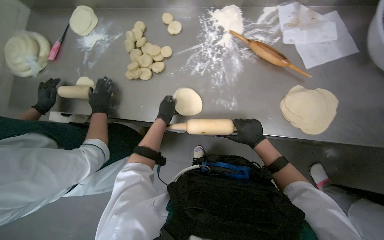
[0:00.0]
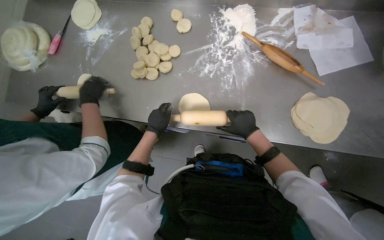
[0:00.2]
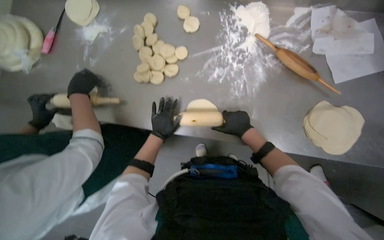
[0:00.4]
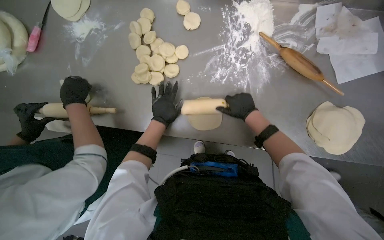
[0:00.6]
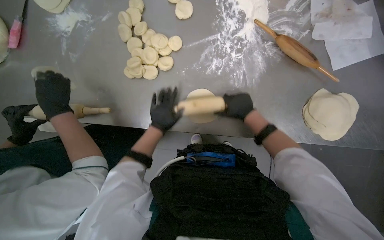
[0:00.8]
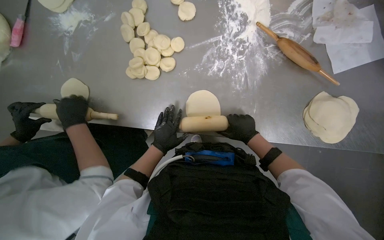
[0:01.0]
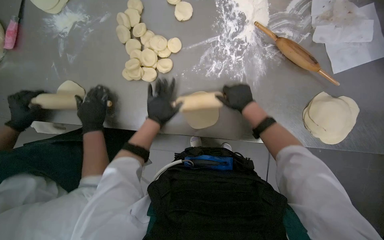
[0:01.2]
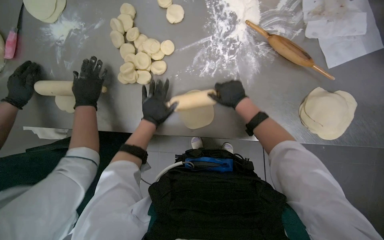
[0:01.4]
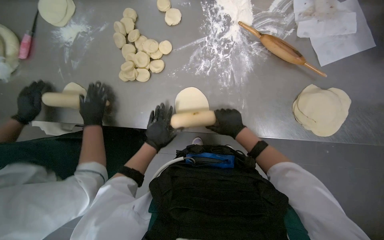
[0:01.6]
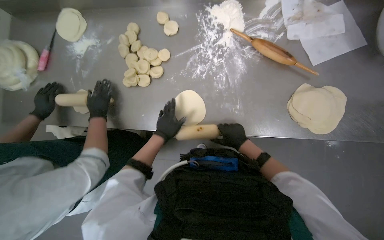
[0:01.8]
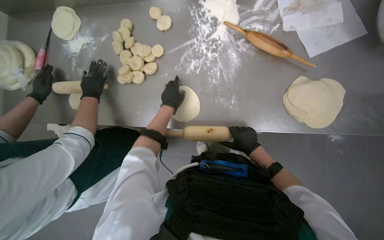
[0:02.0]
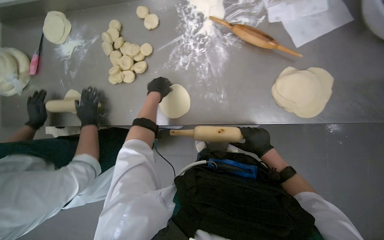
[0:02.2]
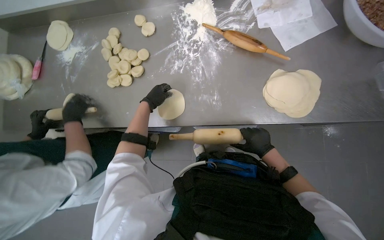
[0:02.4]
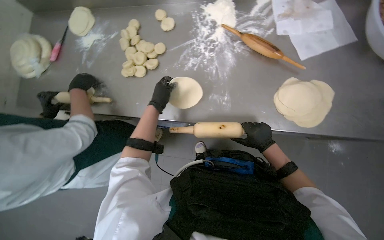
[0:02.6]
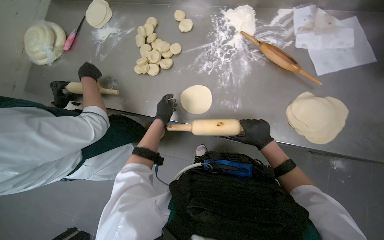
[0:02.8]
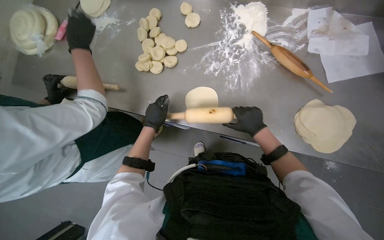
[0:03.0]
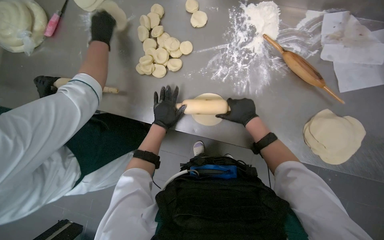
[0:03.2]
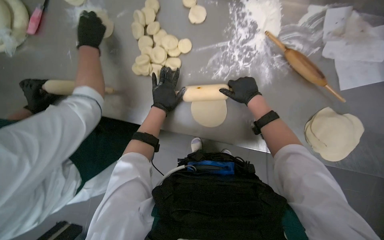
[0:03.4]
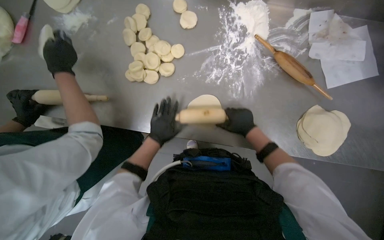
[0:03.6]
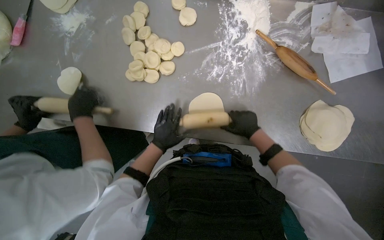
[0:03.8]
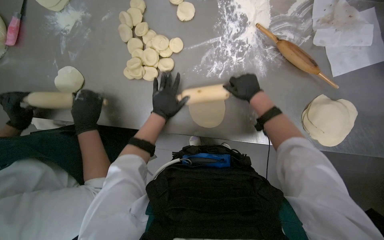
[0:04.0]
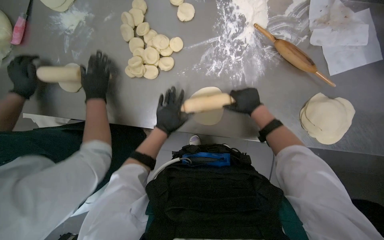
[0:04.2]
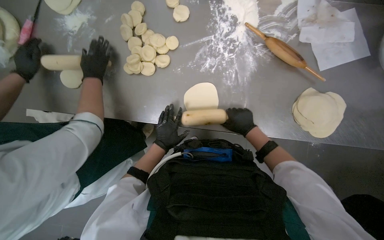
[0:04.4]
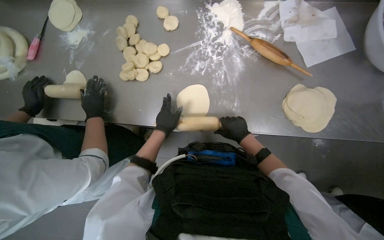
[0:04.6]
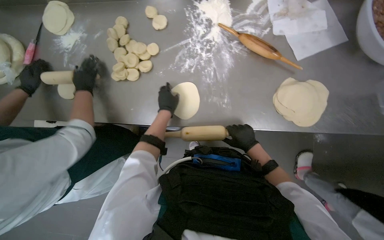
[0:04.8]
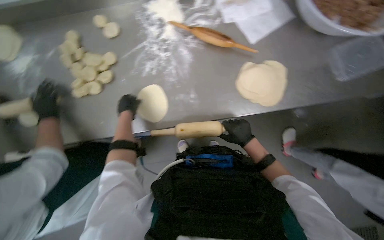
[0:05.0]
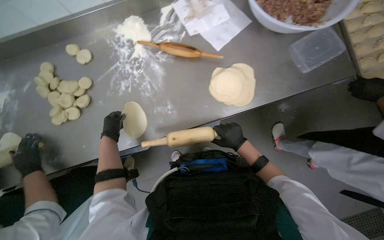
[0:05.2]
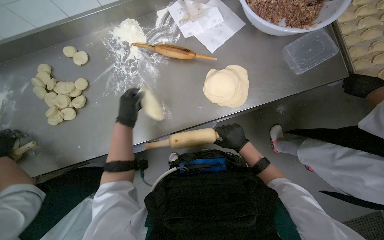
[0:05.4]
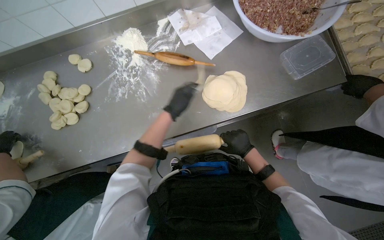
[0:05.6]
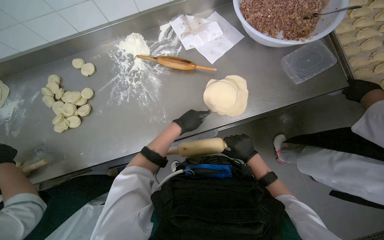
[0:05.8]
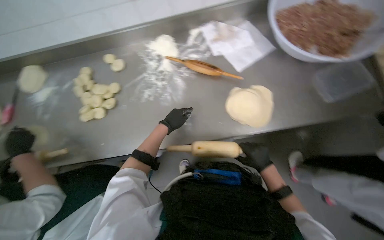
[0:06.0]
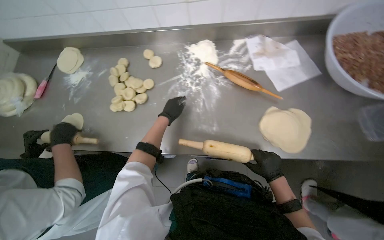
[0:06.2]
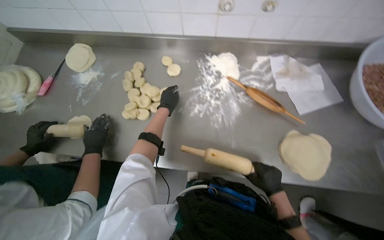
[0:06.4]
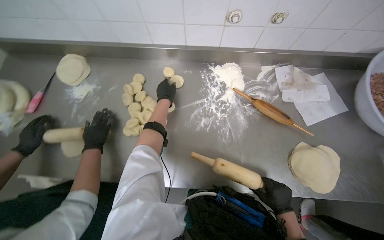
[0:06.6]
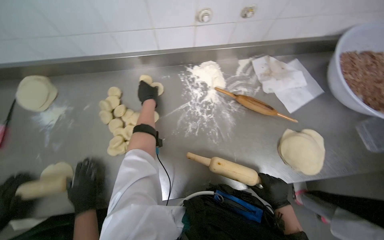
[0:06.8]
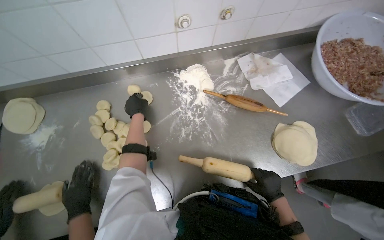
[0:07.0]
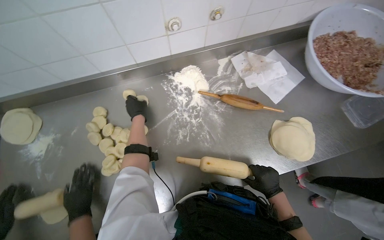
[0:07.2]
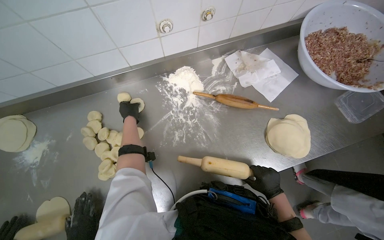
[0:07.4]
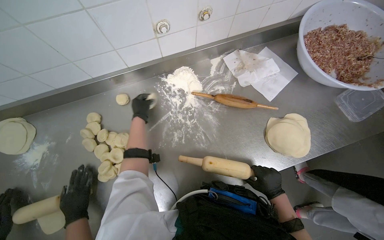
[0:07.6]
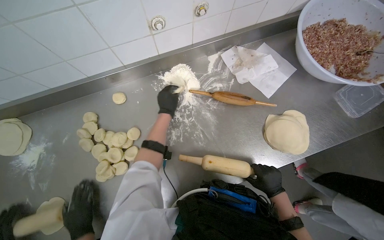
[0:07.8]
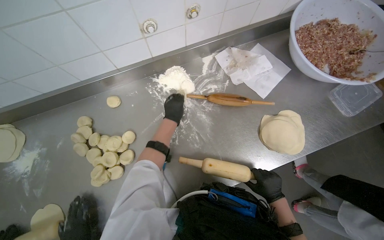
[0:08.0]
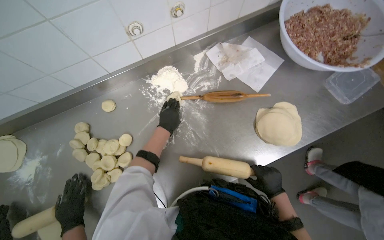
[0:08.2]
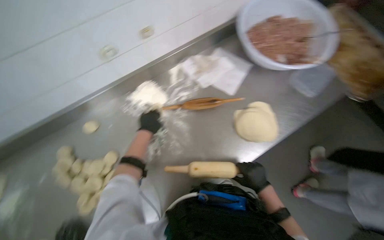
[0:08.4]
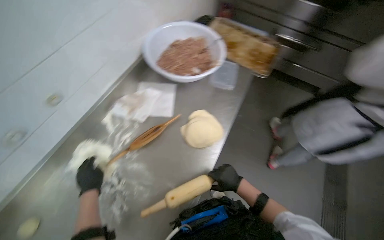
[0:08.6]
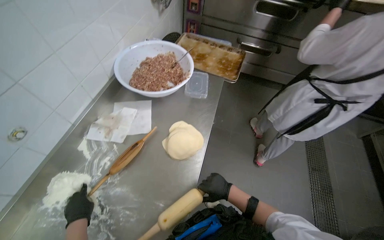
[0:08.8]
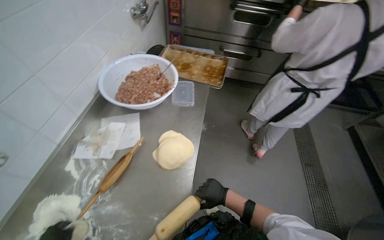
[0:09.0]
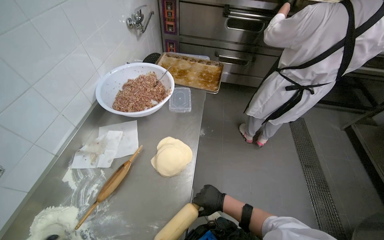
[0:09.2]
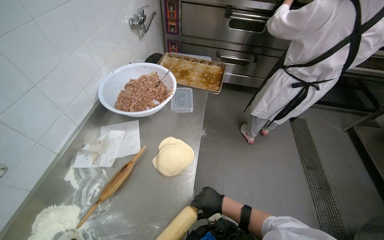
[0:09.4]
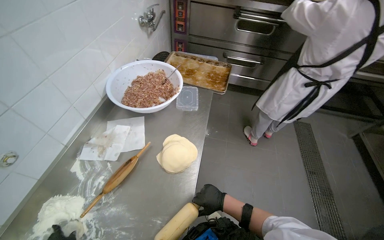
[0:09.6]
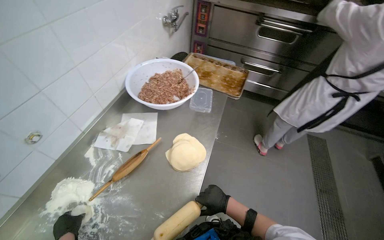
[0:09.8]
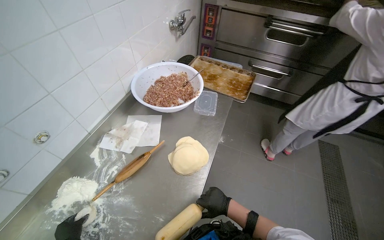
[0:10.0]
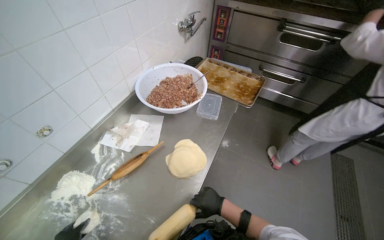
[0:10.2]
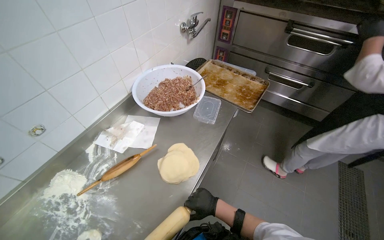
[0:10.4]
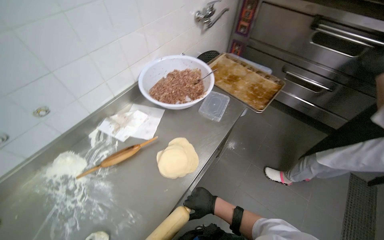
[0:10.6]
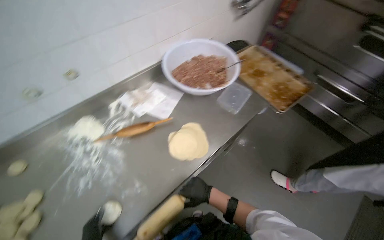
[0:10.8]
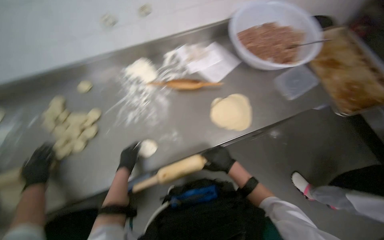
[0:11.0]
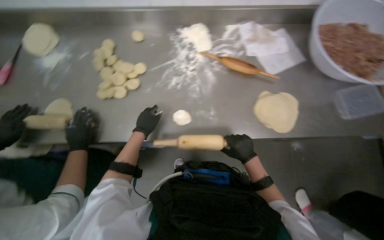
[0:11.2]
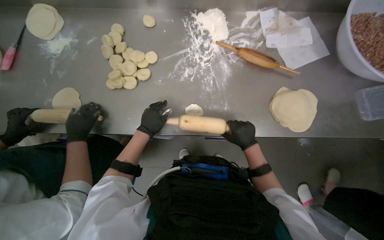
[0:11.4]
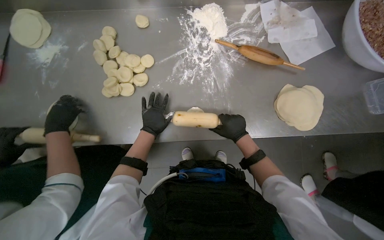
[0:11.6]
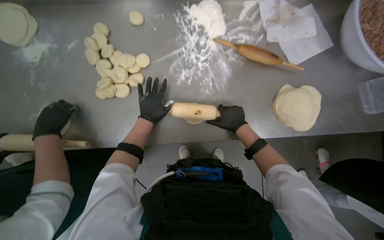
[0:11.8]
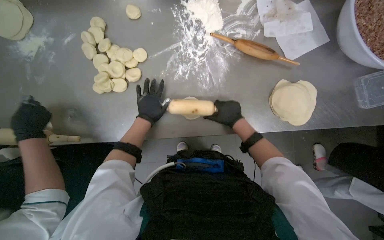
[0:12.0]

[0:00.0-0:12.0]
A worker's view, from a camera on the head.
Job: preparing food.
The whole recording: Rolling dough circles. The worker uses a rolling pin to flatten small dough circles on the metal table.
0:00.0 to 0:01.6: The right hand moves up and down the picture over roughly 15 cm, changing direction 3 times.
0:01.6 to 0:03.0: The left hand reaches about 15 cm up the picture, then returns.
0:03.0 to 0:04.4: The right hand moves up and down the picture over roughly 15 cm, changing direction 3 times, while the left hand moves up and down the picture over about 15 cm, changing direction 3 times.
0:06.0 to 0:07.6: The left hand moves to the left, about 25 cm.
0:07.6 to 0:09.0: The wearer looks roughly 60 degrees further to the right. The wearer looks about 20 degrees further upward.
0:09.0 to 0:10.4: The head turns to the left by some 20 degrees.
0:10.4 to 0:12.0: The wearer looks roughly 60 degrees further to the left. The wearer looks approximately 35 degrees further downward.

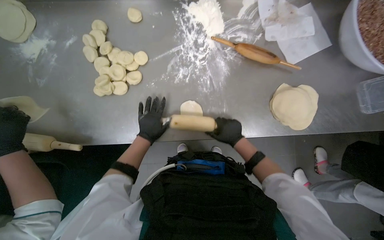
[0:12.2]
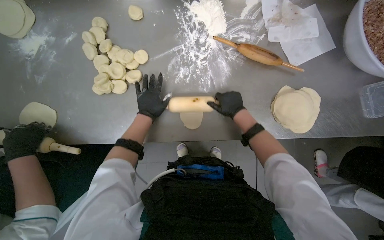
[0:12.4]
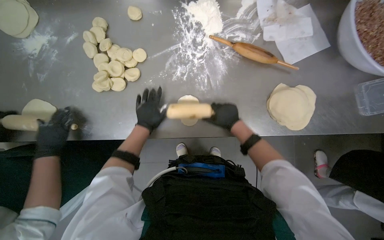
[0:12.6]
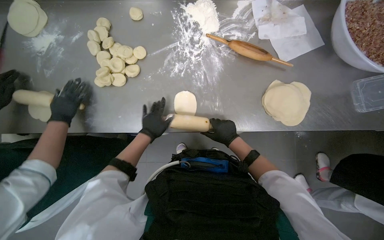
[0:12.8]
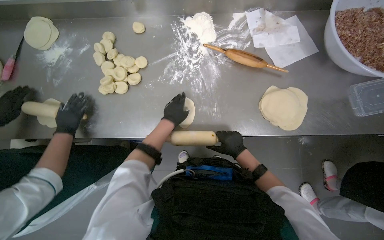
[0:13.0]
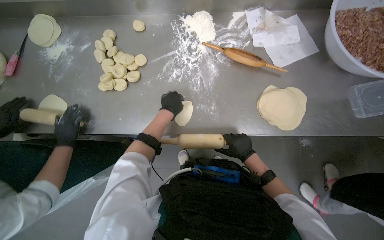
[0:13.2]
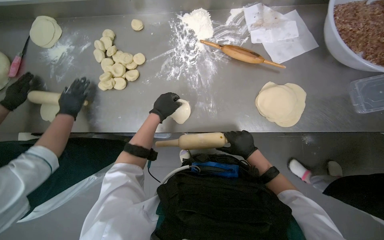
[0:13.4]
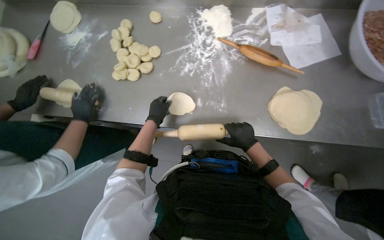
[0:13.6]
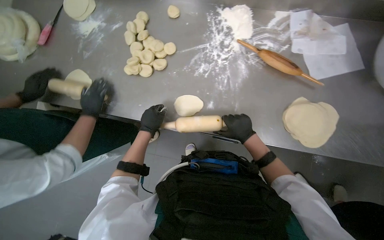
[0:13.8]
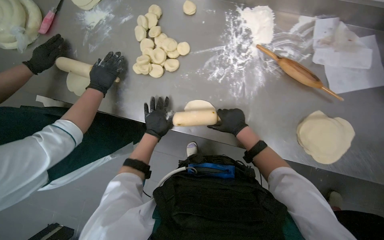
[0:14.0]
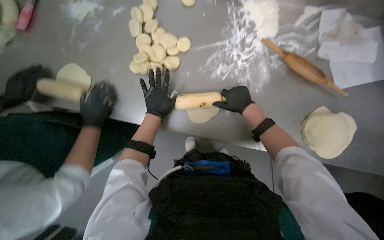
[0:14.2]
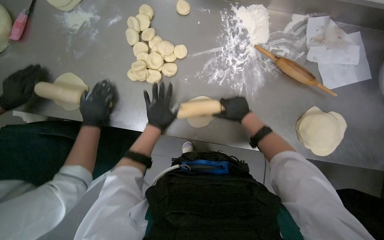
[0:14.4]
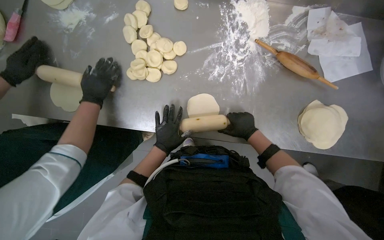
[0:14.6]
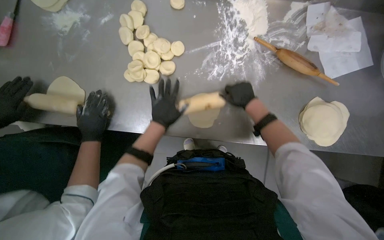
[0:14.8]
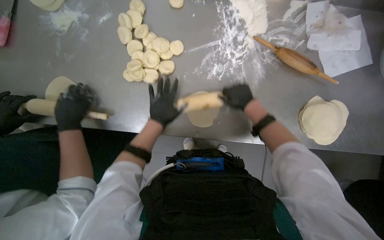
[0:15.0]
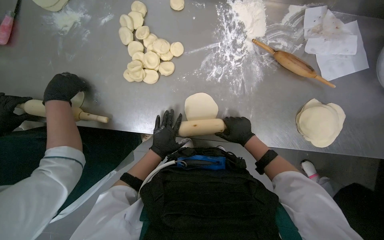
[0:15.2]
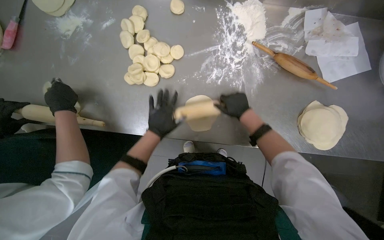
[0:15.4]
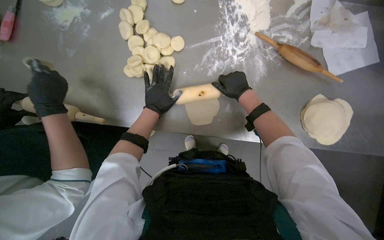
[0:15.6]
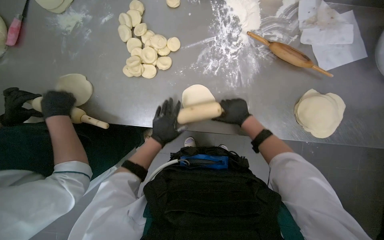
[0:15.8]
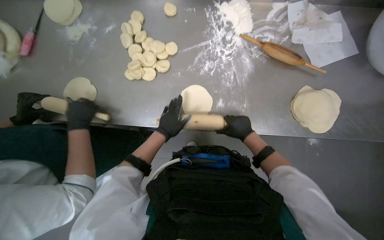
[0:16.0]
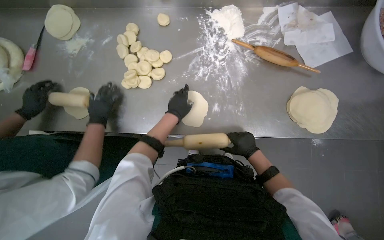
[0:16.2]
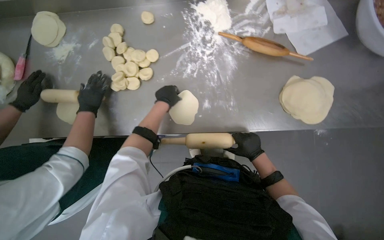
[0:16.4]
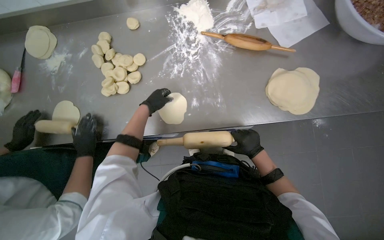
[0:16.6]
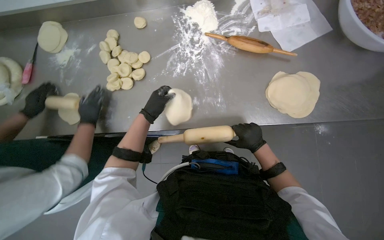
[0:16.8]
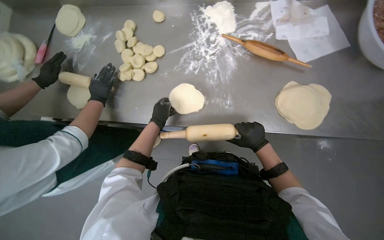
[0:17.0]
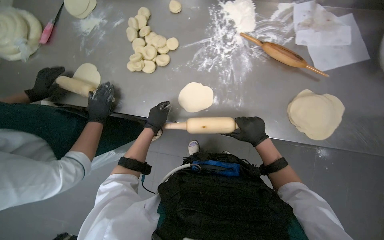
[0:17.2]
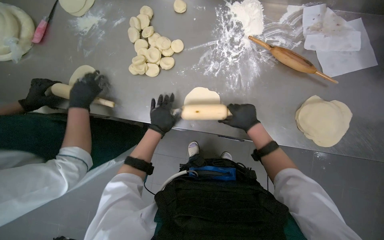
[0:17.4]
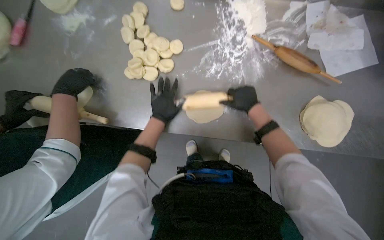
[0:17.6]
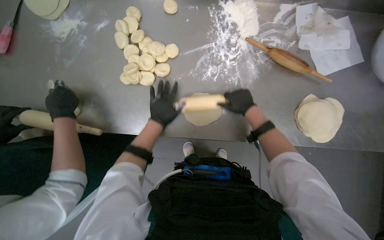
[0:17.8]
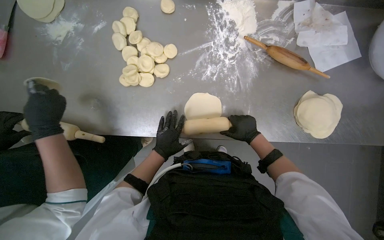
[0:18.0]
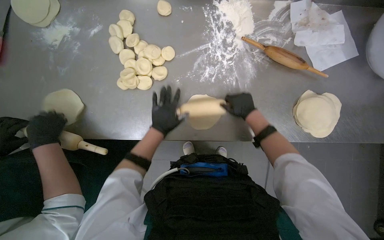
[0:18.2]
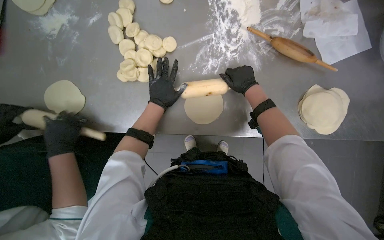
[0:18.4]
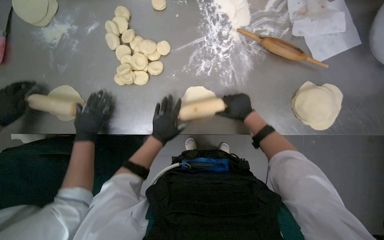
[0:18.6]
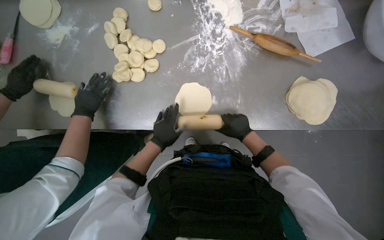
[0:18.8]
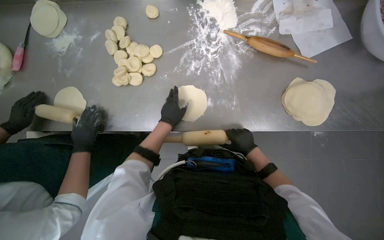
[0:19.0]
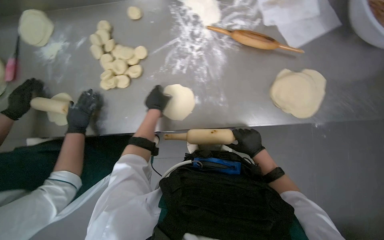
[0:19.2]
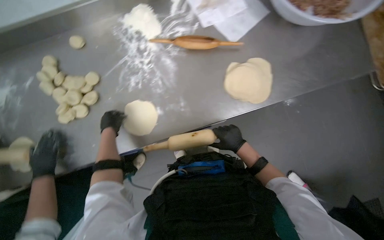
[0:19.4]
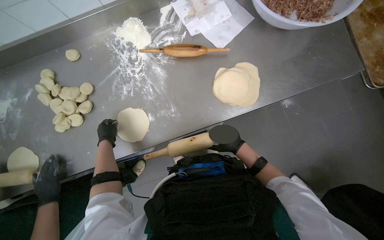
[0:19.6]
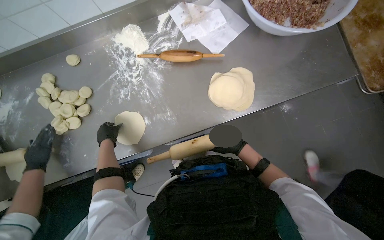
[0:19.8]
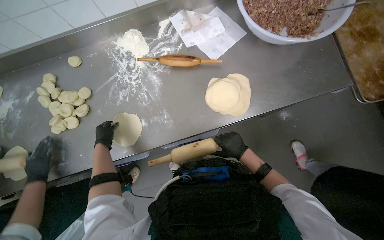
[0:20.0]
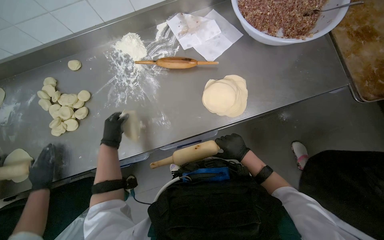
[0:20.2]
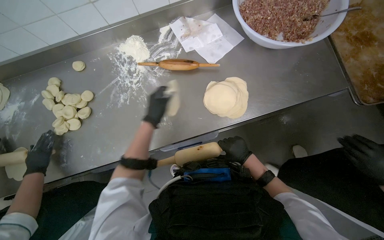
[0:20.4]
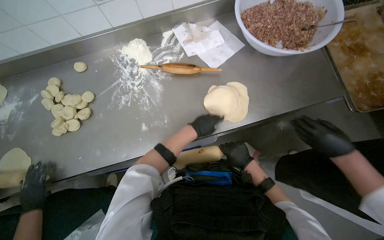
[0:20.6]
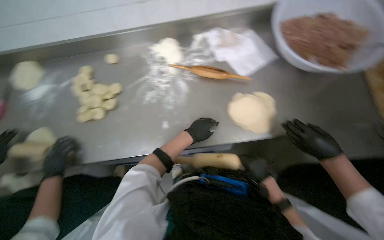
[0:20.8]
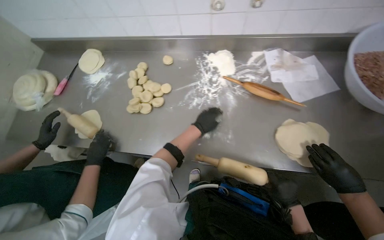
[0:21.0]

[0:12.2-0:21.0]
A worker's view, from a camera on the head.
Job: preparing food.
The whole recording: Rolling dough circles. The worker uses a rolling pin to flatten small dough circles on the metal table.
0:12.2 to 0:13.6: The right hand reaches about 10 cm up the picture, then returns. Meanwhile the left hand swings up and down the picture, about 10 cm each way, with 2 reversals.
0:13.6 to 0:15.2: The right hand moves up and down the picture over some 15 cm, changing direction 3 times.
0:15.2 to 0:16.6: The left hand moves up and down the picture over about 20 cm, changing direction 2 times. The right hand moves approximately 15 cm up the picture and comes back.
0:16.6 to 0:18.0: The left hand travels down the picture by about 15 cm. The right hand goes about 15 cm up the picture.
0:18.0 to 0:19.6: The right hand goes up the picture and returns, about 15 cm each way.
0:19.6 to 0:21.0: The scene rotates clockwise by some 25 degrees. The left hand is displaced to the right and nearer to the camera by about 20 cm.
